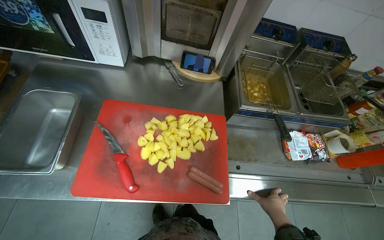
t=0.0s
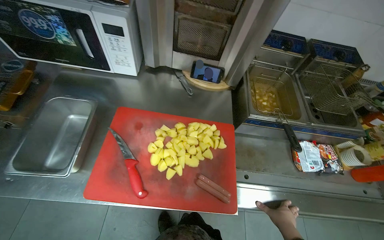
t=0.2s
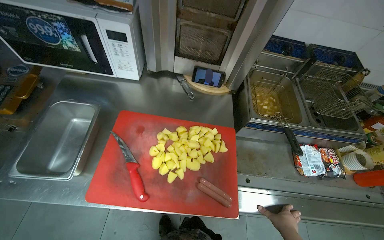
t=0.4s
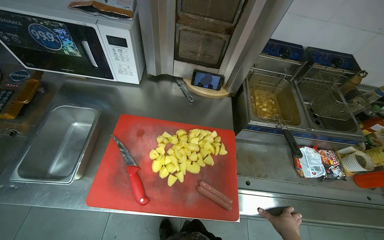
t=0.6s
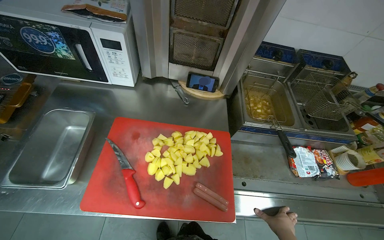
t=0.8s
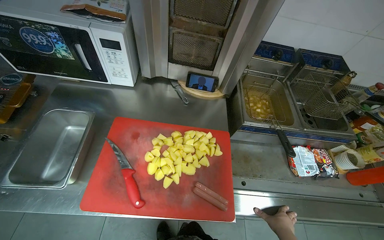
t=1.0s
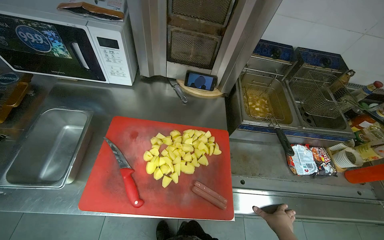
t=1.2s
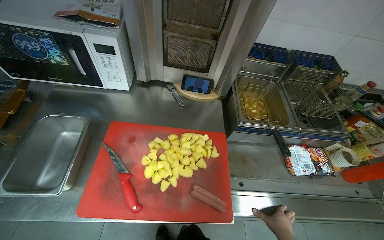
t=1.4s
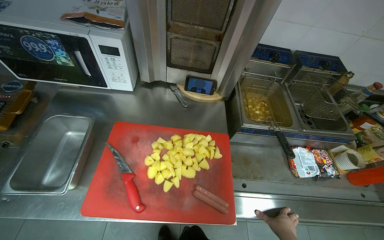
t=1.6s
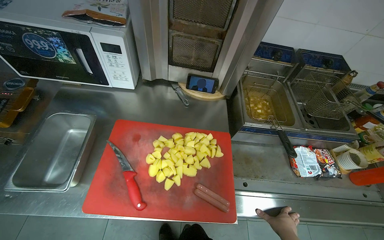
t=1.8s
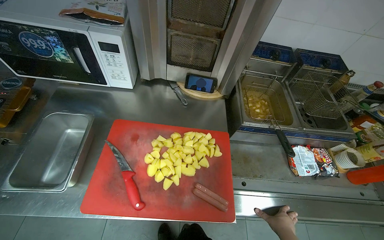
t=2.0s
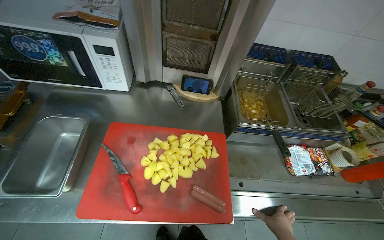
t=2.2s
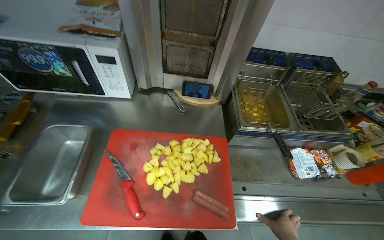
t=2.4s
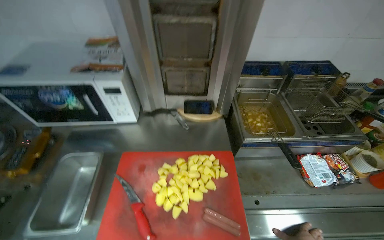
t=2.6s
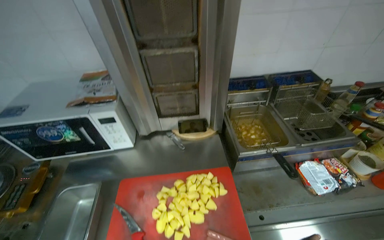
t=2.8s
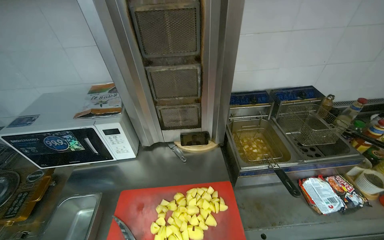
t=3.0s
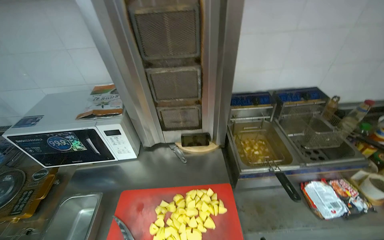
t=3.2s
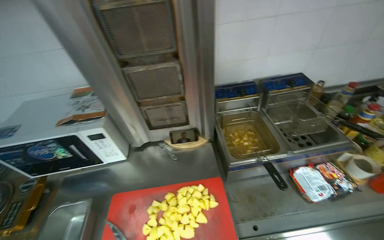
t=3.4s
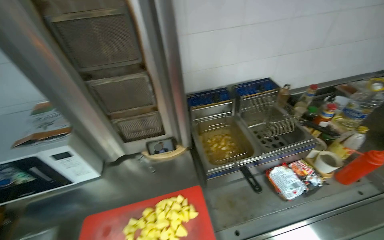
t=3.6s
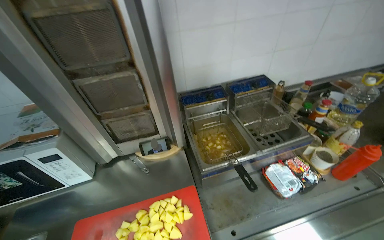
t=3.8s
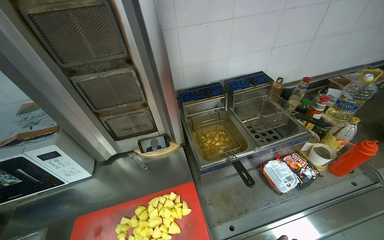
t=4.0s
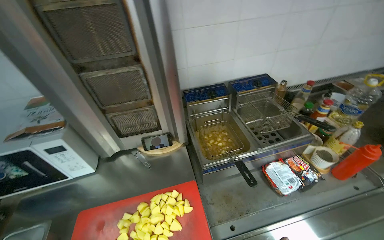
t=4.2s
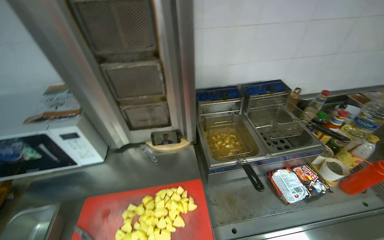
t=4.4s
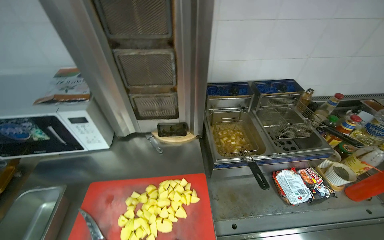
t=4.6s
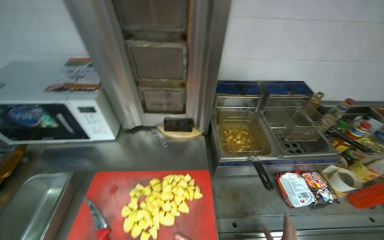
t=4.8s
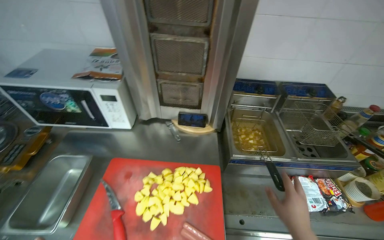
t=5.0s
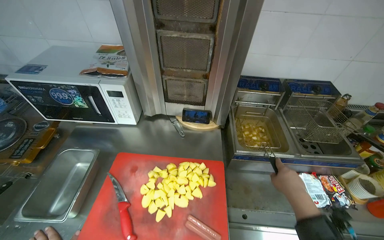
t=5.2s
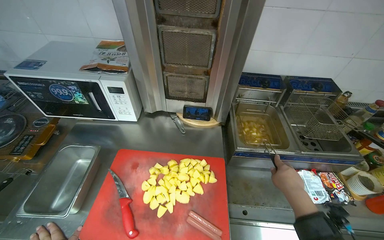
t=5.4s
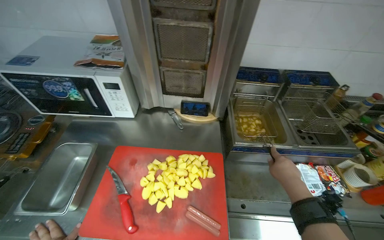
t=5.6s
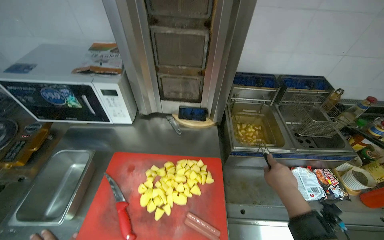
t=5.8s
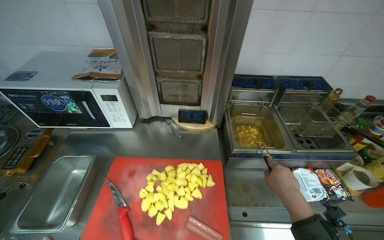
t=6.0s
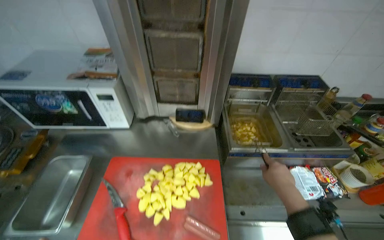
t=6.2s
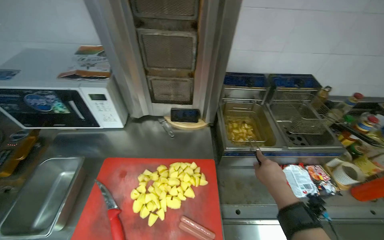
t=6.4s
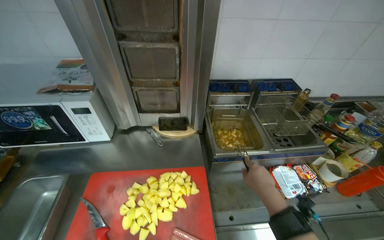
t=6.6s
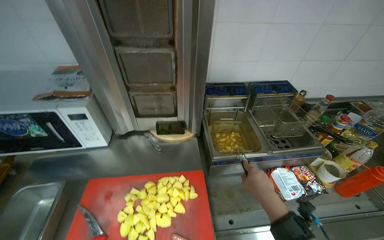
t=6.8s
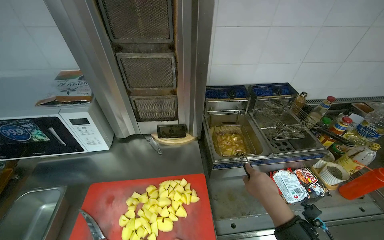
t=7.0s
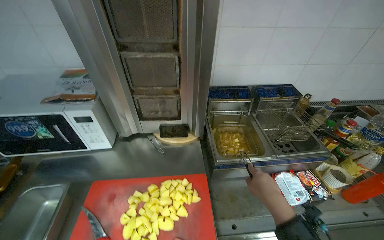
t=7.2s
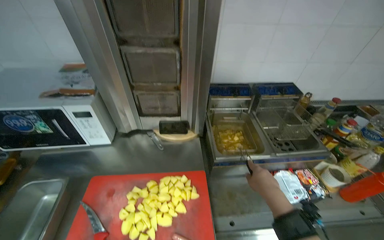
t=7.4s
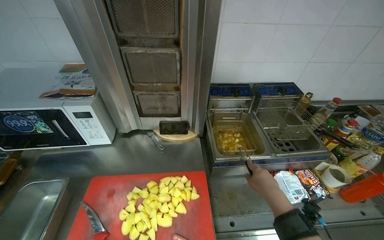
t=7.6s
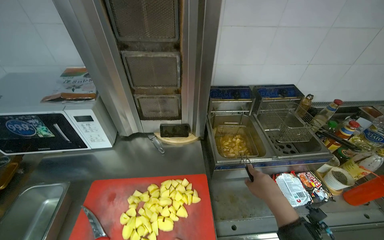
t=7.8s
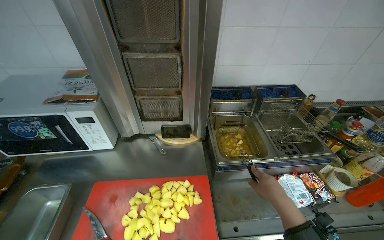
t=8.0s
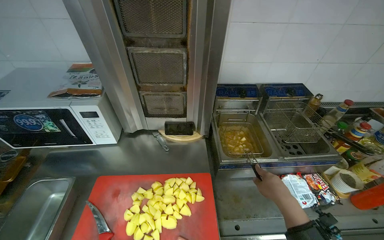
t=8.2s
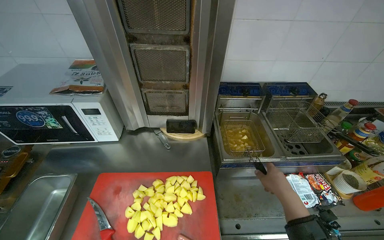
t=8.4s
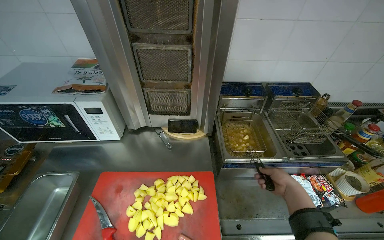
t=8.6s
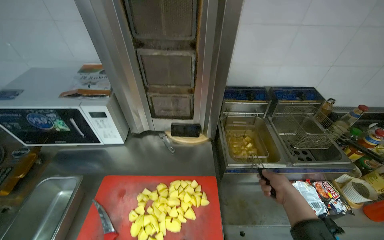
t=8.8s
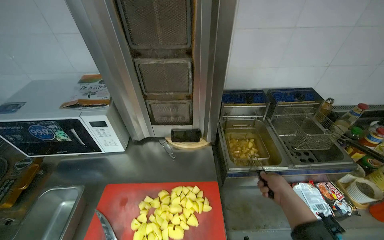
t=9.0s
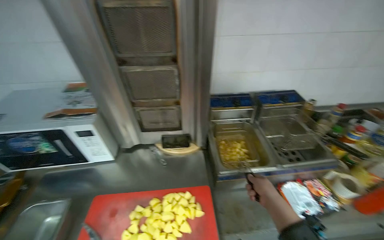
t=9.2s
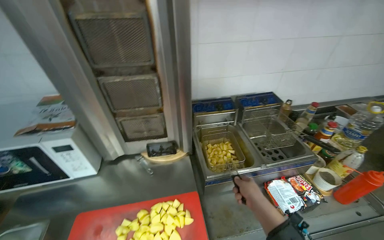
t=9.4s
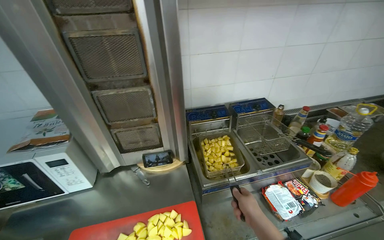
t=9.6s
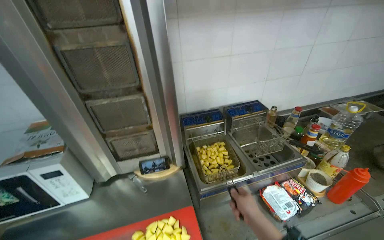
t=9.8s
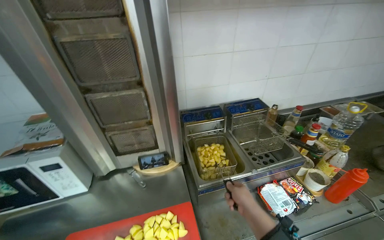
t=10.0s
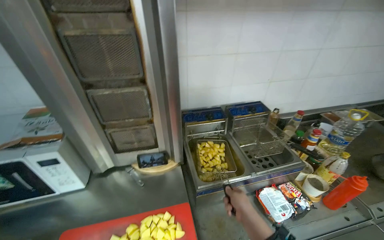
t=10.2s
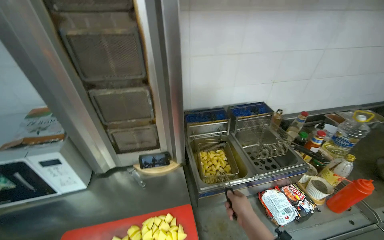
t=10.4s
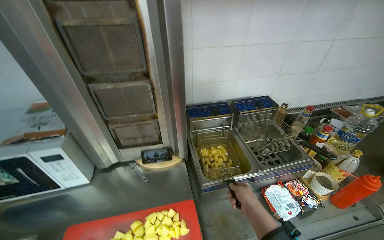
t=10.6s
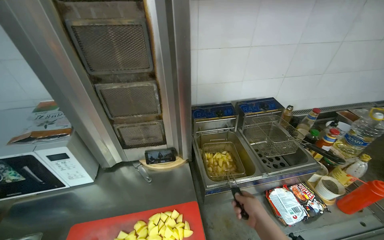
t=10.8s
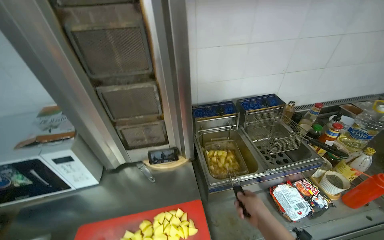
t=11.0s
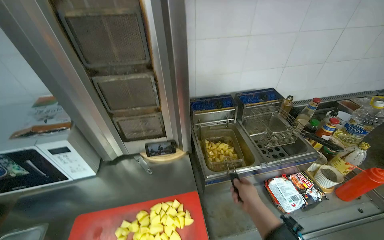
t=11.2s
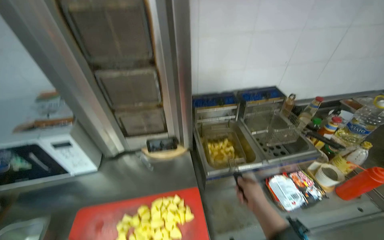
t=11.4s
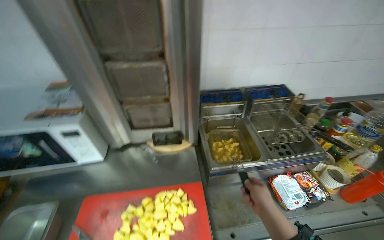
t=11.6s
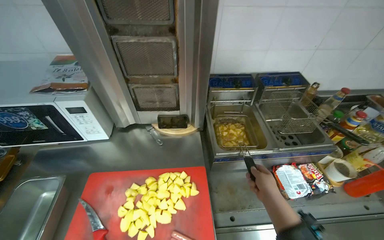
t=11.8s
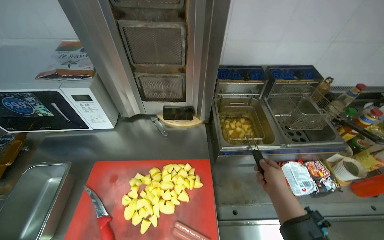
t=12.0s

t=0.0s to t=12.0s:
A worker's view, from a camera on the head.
Job: cooking food.
The whole recording: Frying potatoes in deep fryer. The worker stirs potatoes in the deep fryer and adjusts its settings.
t=1.6s to t=3.0s: The view tips upward by approximately 15 degrees.
t=7.6s to t=9.0s: The right hand shifts about 10 cm farther from the camera.
t=10.4s to t=12.0s: The wearer looks about 15 degrees further downward.

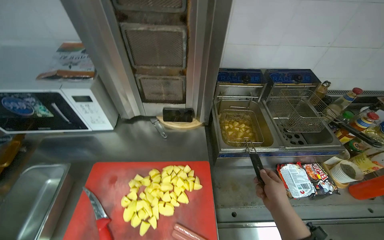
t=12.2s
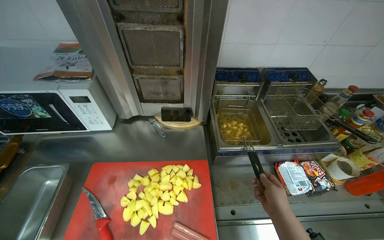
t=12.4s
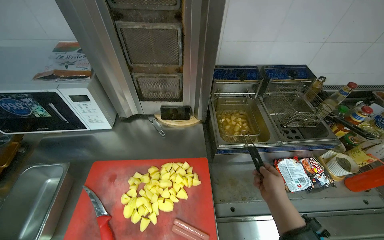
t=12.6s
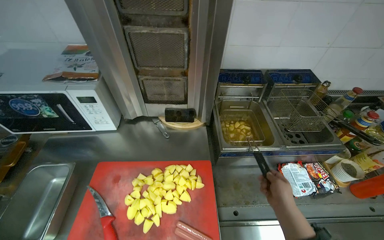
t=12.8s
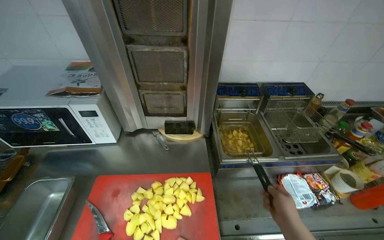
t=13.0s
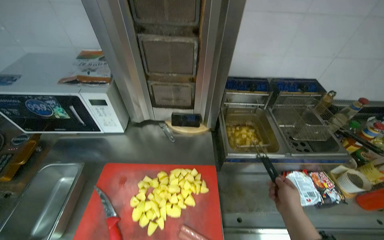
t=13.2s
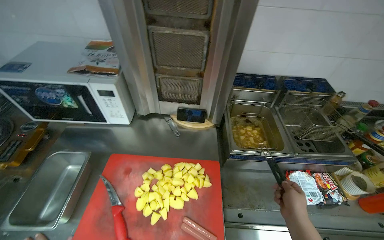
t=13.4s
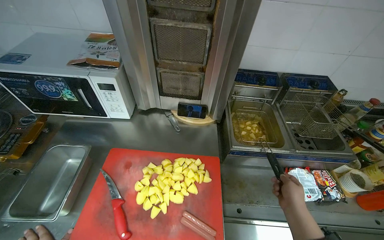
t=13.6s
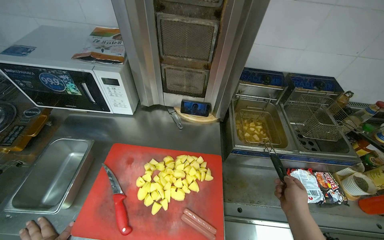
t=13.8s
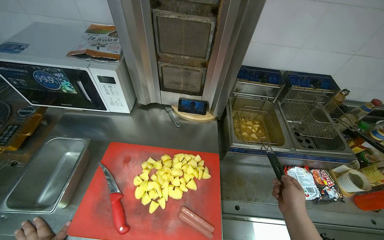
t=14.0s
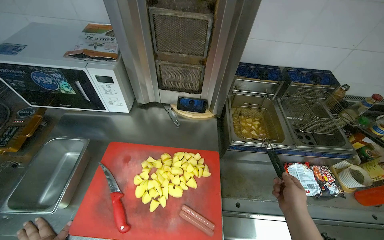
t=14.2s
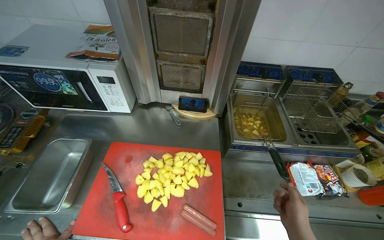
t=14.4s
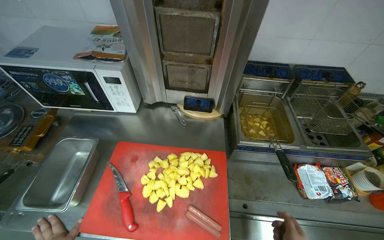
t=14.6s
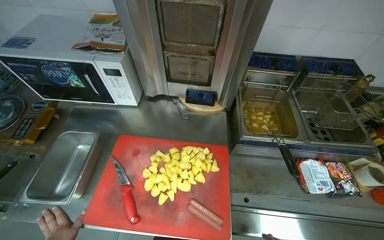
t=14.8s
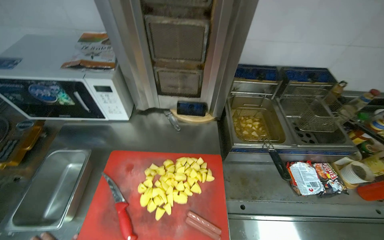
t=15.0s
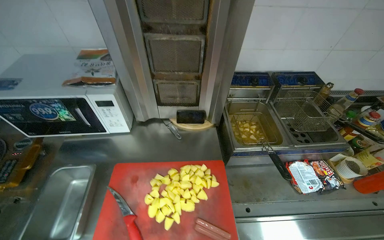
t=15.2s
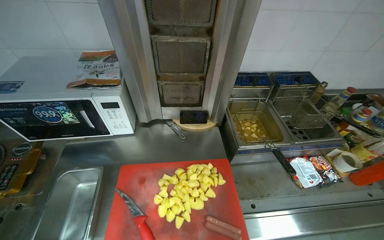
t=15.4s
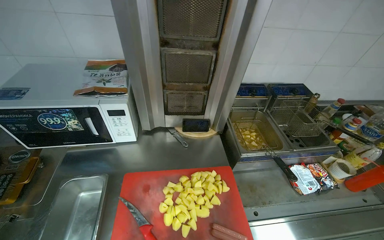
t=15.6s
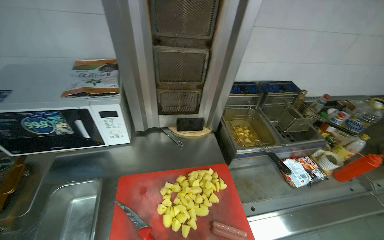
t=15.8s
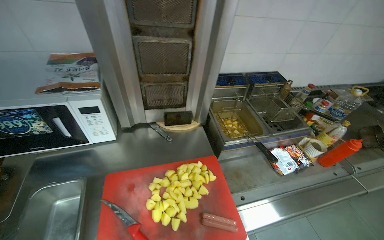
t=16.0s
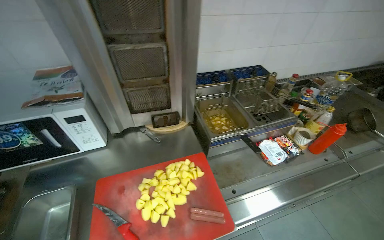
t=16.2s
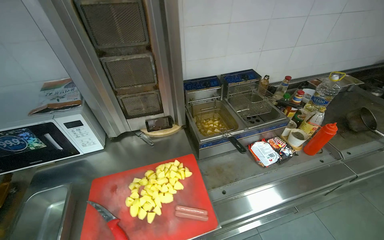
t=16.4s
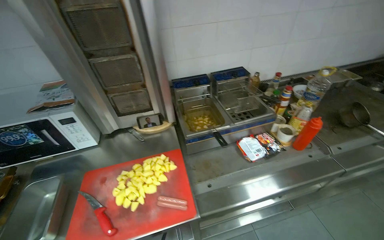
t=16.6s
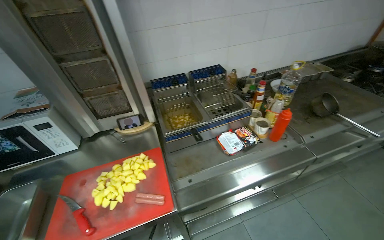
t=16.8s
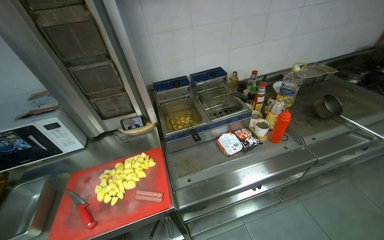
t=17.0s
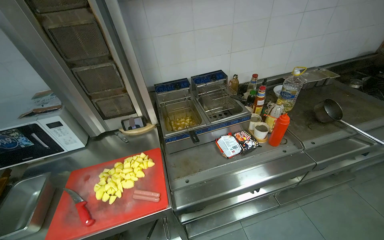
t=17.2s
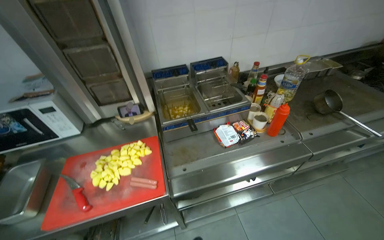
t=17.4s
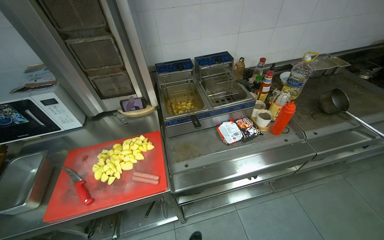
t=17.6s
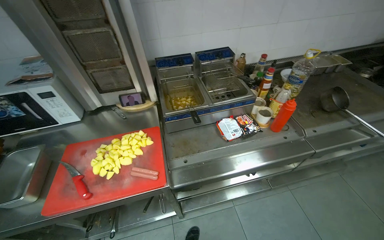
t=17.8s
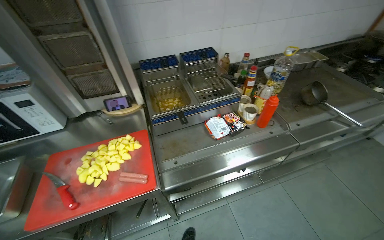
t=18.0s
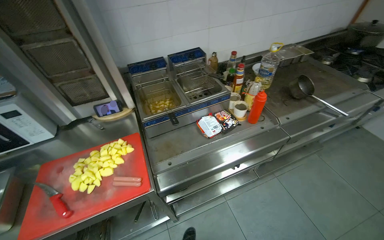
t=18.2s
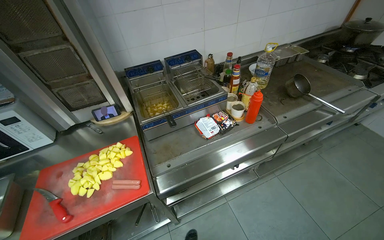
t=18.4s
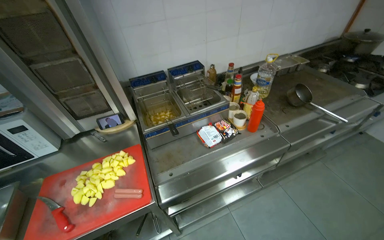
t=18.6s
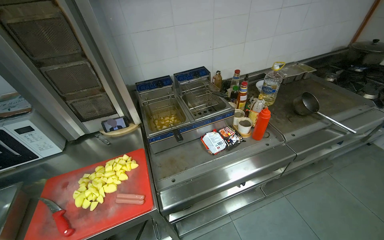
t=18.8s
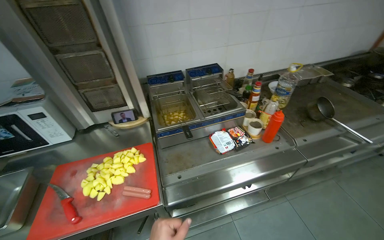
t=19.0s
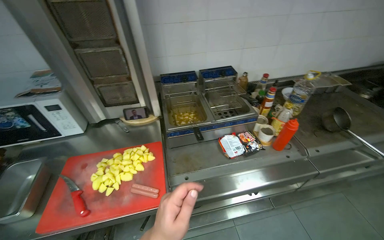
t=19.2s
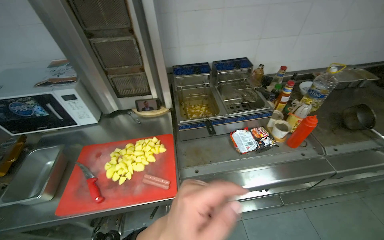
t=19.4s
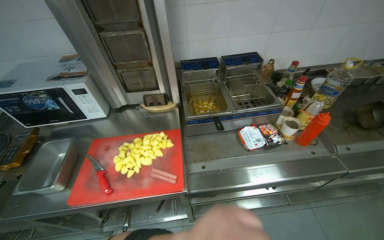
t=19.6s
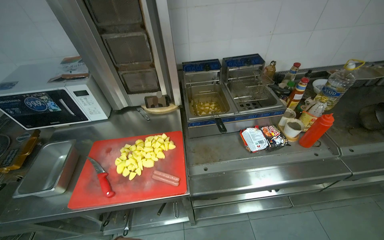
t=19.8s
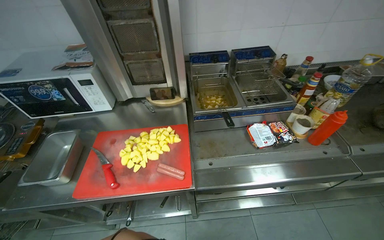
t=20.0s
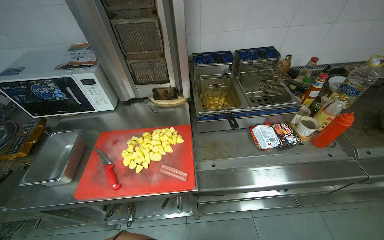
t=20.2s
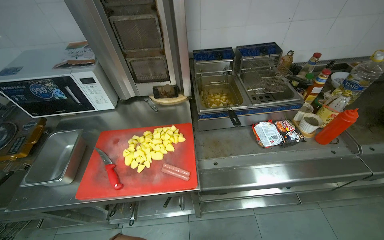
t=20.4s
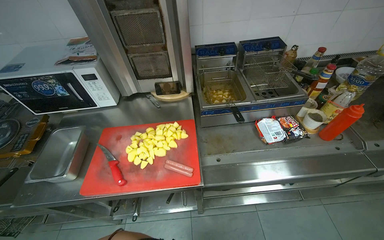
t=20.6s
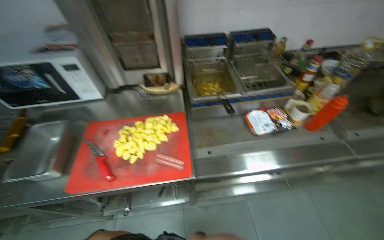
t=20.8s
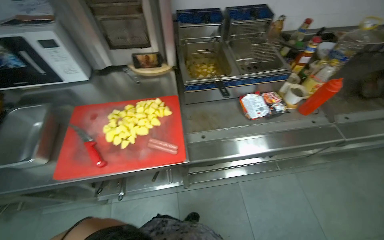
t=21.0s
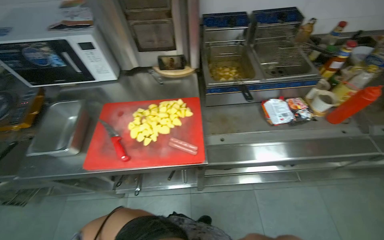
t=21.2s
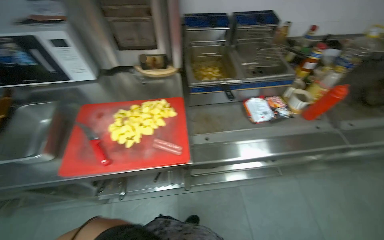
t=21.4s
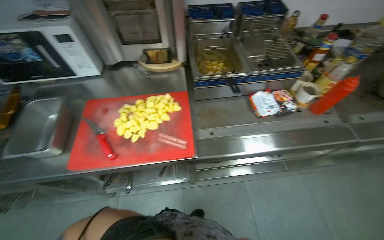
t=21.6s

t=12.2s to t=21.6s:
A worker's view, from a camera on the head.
Job: cooking food.
The whole recording: Frying potatoes in deep fryer. The worker stirs potatoes in the deep fryer and adjusts its settings.
t=15.4s to t=17.0s: The camera is carried to the right, some 40 cm.
t=18.4s to t=20.0s: The wearer's head swings some 20 degrees to the left.
